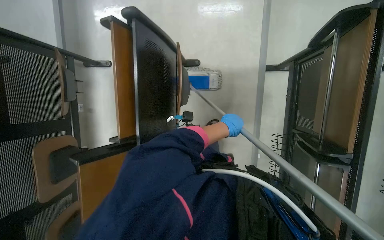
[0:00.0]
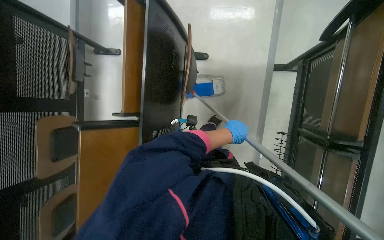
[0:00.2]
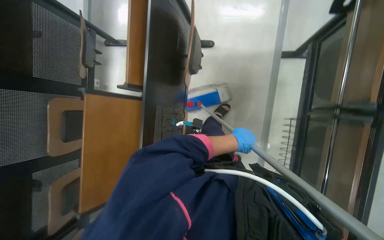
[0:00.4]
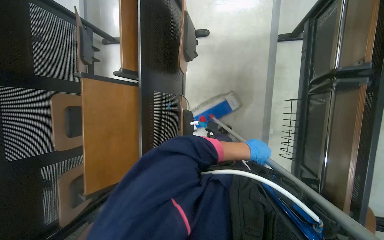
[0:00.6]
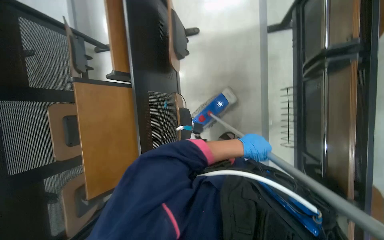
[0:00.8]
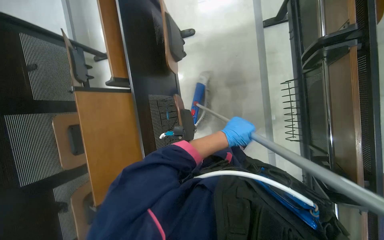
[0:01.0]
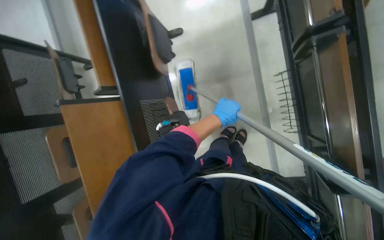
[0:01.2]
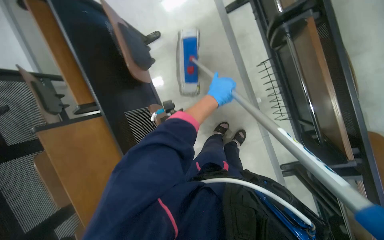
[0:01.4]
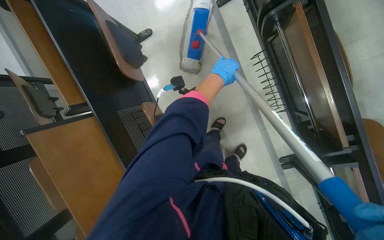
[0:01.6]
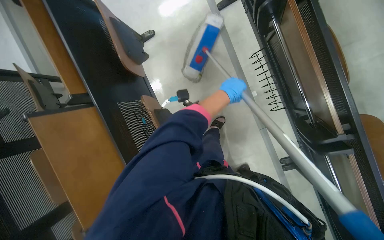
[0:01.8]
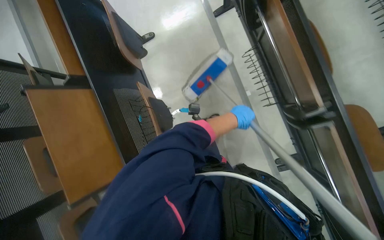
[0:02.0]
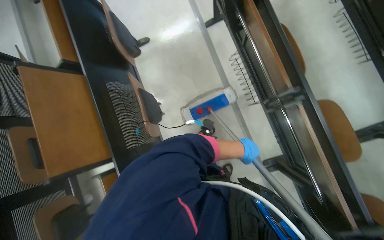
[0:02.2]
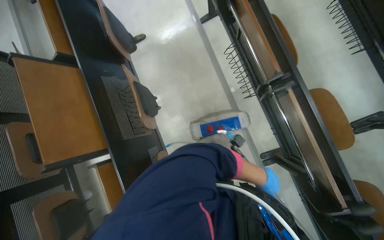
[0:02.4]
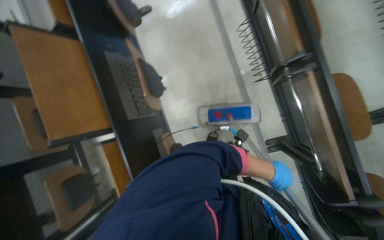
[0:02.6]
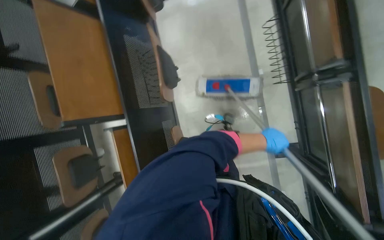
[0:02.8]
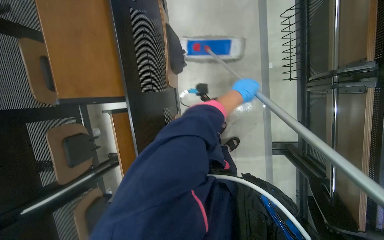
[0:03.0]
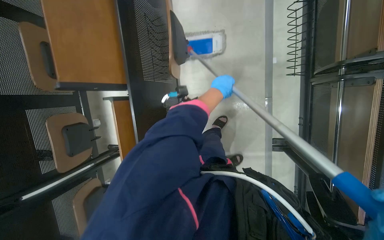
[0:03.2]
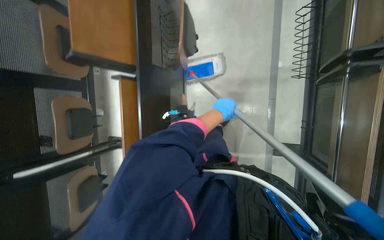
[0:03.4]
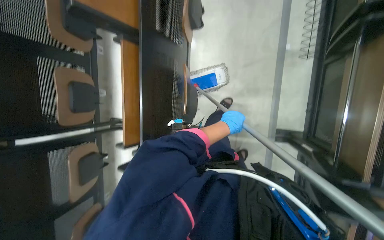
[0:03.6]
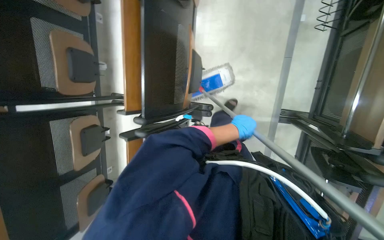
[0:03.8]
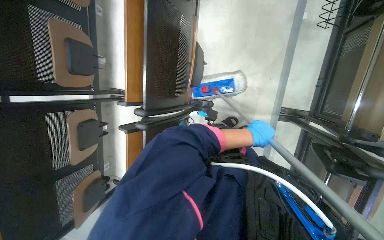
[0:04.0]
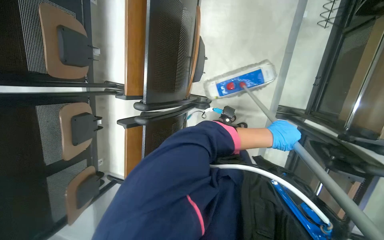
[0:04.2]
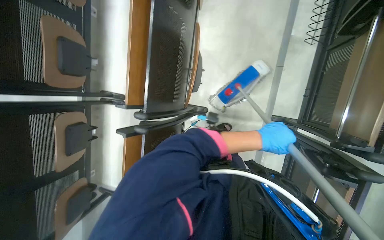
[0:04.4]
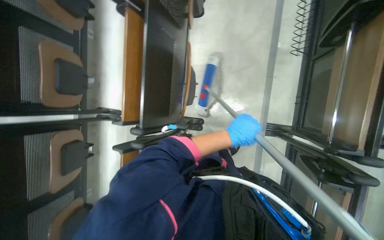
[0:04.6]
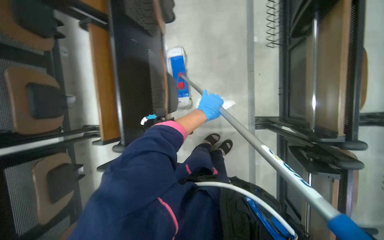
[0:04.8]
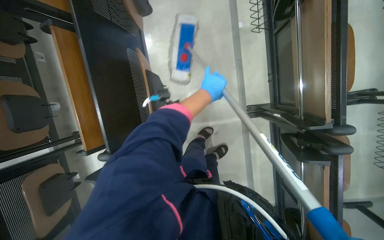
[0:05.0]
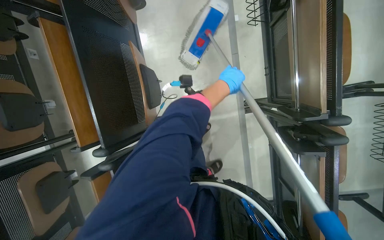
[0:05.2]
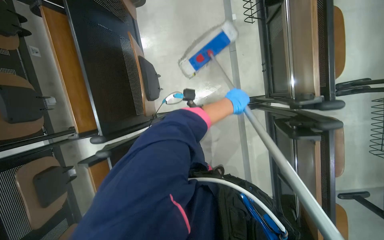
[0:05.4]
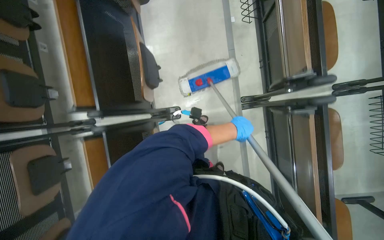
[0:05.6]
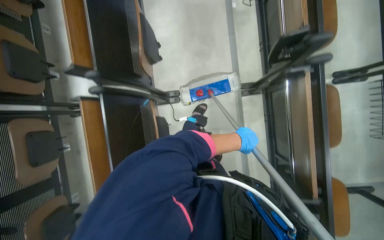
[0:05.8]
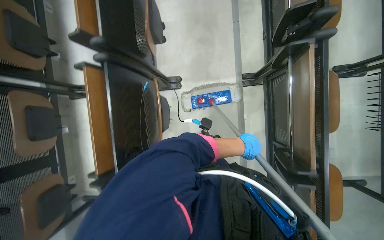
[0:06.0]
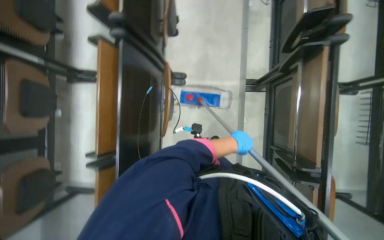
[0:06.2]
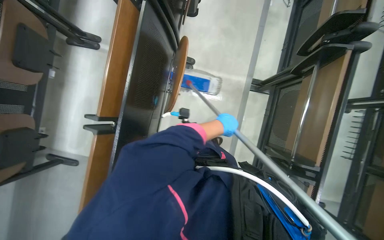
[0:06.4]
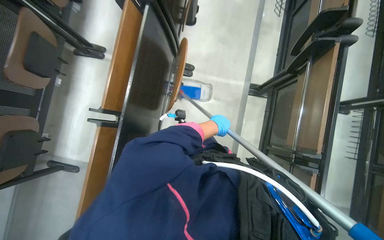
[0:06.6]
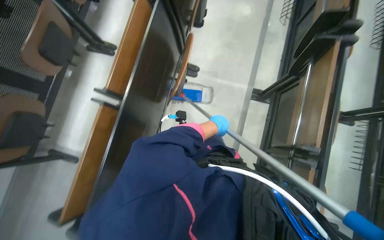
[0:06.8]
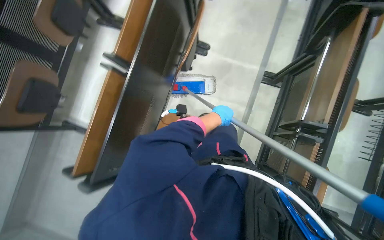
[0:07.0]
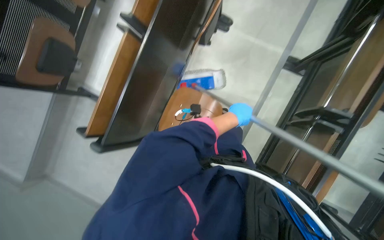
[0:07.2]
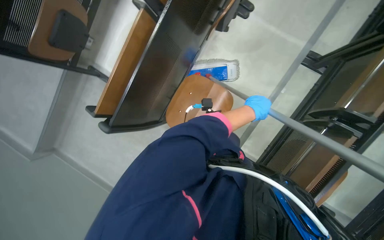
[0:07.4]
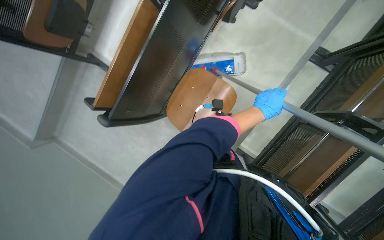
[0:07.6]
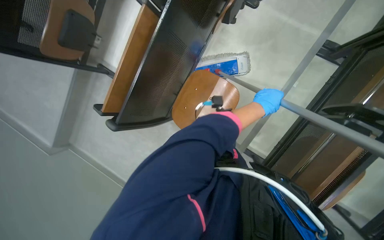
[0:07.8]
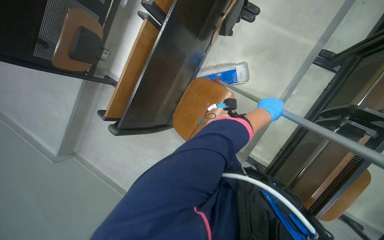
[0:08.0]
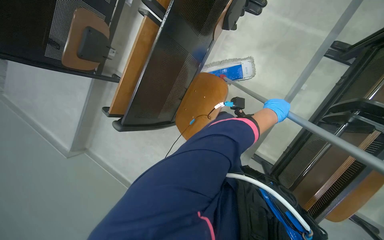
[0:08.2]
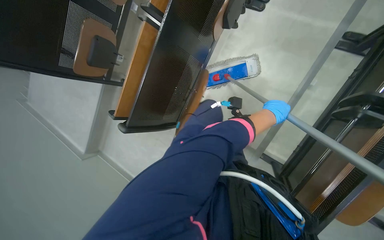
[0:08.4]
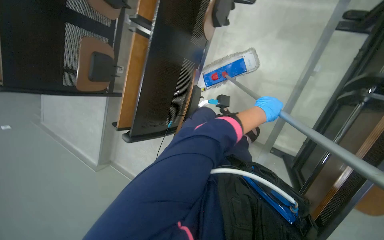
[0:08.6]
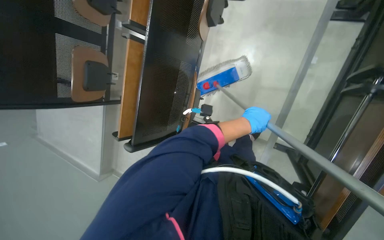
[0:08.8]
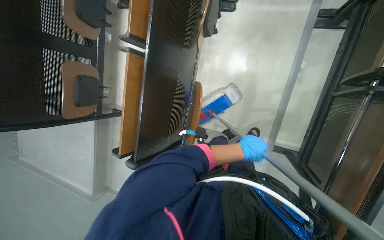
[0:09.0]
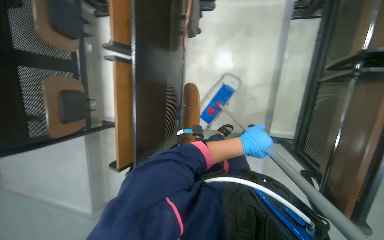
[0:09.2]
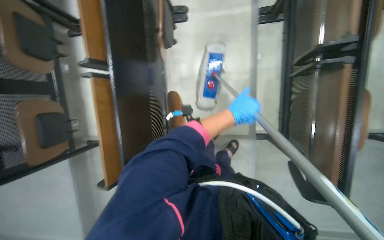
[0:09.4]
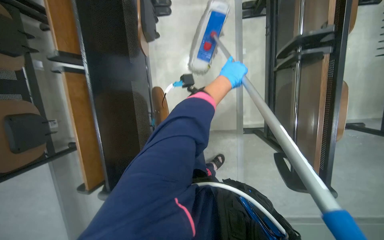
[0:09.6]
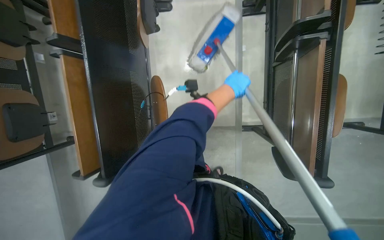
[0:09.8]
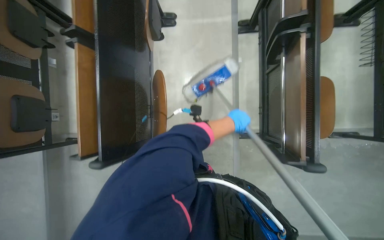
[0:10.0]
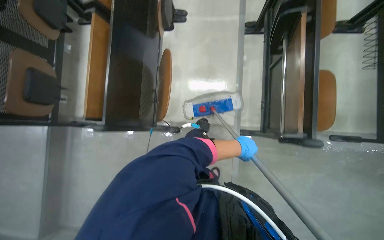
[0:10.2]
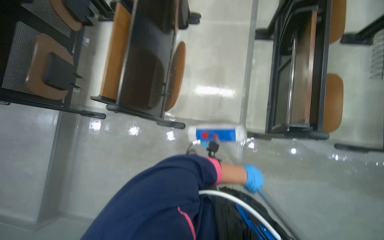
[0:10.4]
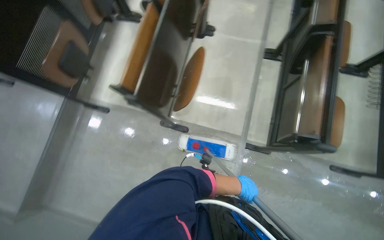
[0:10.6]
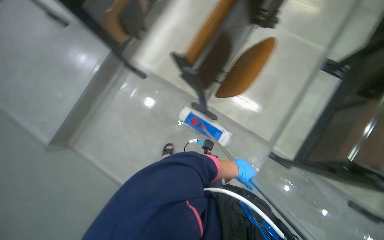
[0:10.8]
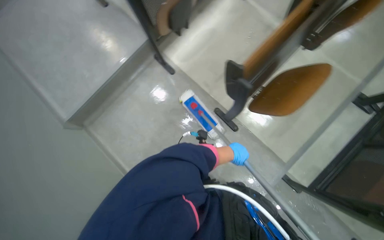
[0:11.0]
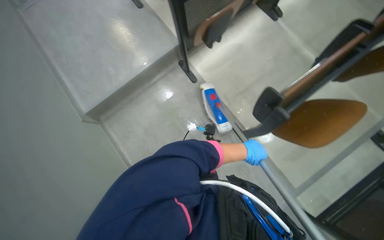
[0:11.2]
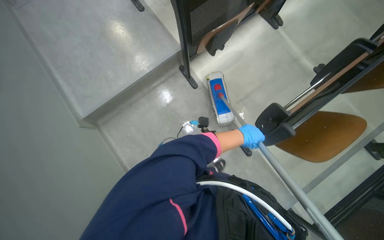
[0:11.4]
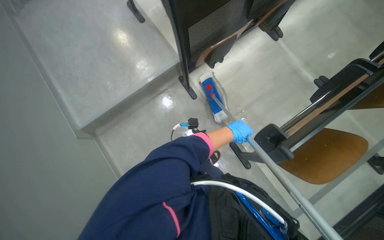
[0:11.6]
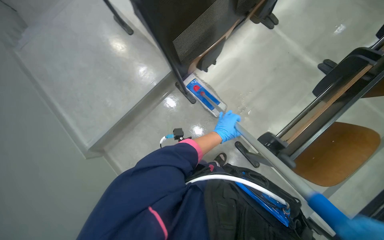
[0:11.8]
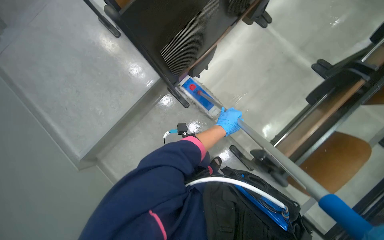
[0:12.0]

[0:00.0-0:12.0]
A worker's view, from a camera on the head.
Job: mopping floor.
The whole recording: Mopping auditorium floor. The worker mops the floor in the auditorium.
0:00.0 to 0:01.6: The camera is carried some 40 cm.
0:01.6 to 0:03.0: The left hand reaches roughly 60 cm down the picture, then returns.
0:03.0 to 0:04.4: The head travels approximately 40 cm.
0:04.4 to 0:06.0: The camera travels some 50 cm.
0:06.0 to 0:07.6: The head travels approximately 50 cm. The scene turns roughly 35 degrees clockwise in the picture.
0:07.6 to 0:09.0: The left hand moves down the picture, some 10 cm.
0:09.0 to 0:10.4: The camera travels about 50 cm. The wearer looks approximately 15 degrees further upward.
0:10.4 to 0:12.0: The camera is carried roughly 80 cm. The scene rotates clockwise by about 40 degrees.

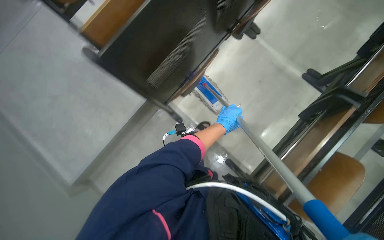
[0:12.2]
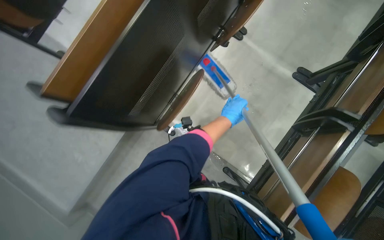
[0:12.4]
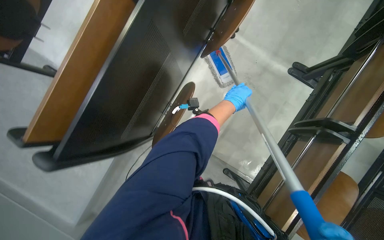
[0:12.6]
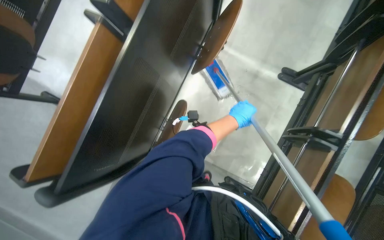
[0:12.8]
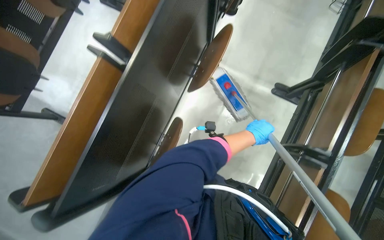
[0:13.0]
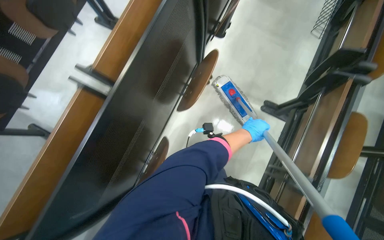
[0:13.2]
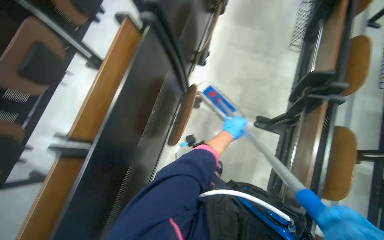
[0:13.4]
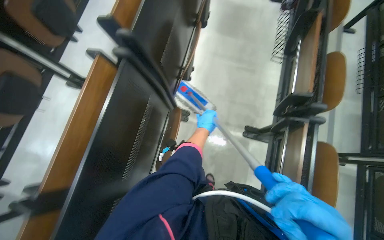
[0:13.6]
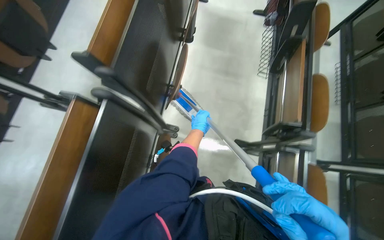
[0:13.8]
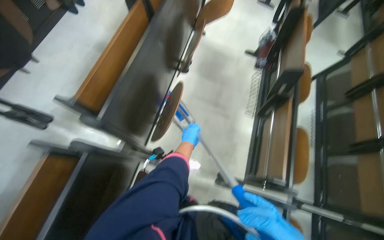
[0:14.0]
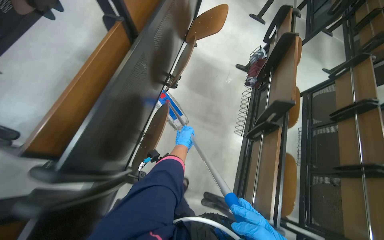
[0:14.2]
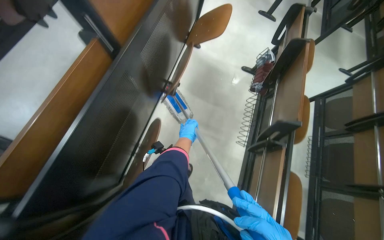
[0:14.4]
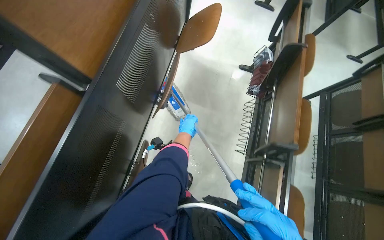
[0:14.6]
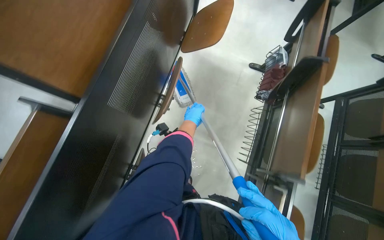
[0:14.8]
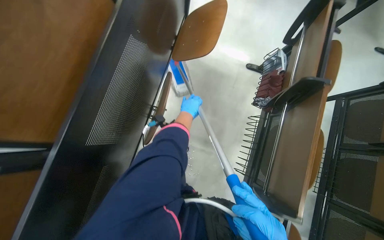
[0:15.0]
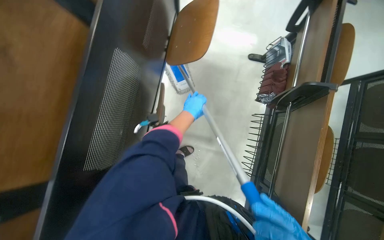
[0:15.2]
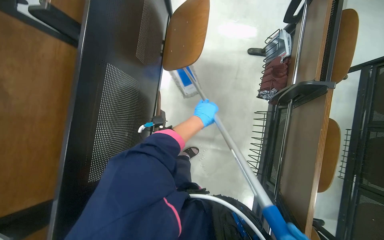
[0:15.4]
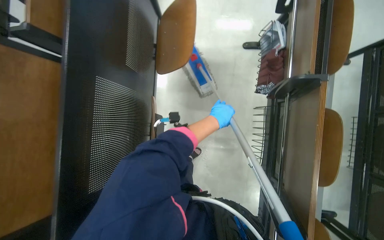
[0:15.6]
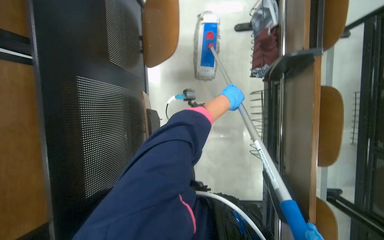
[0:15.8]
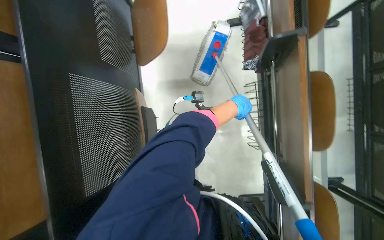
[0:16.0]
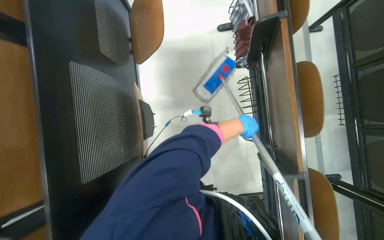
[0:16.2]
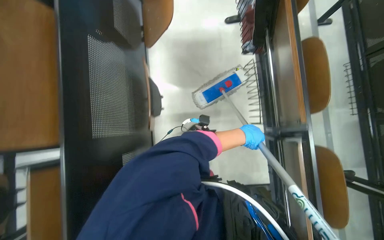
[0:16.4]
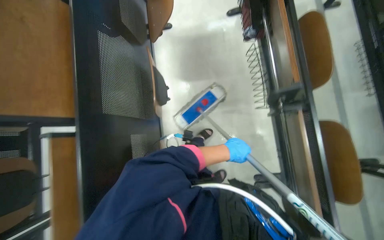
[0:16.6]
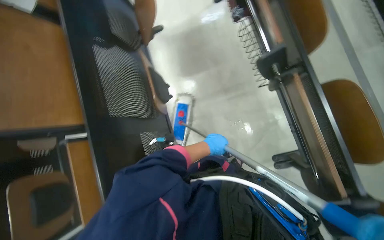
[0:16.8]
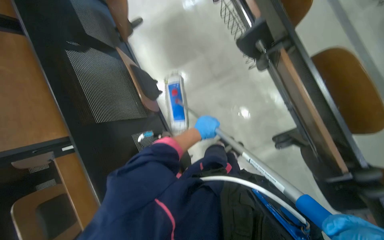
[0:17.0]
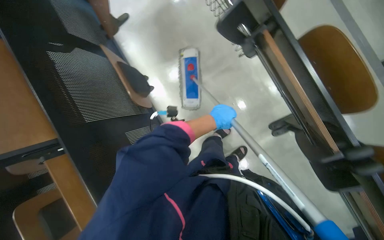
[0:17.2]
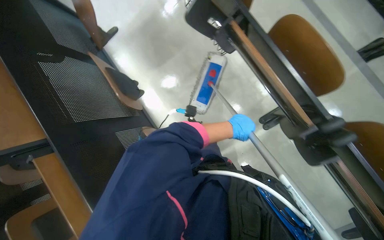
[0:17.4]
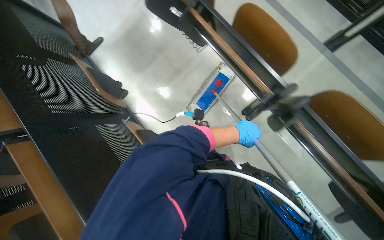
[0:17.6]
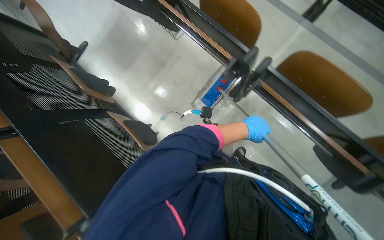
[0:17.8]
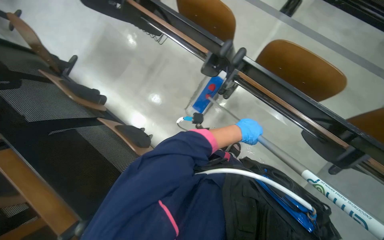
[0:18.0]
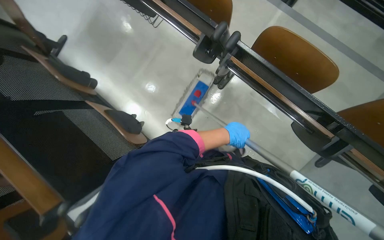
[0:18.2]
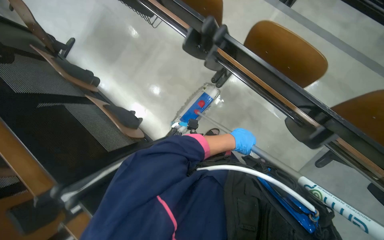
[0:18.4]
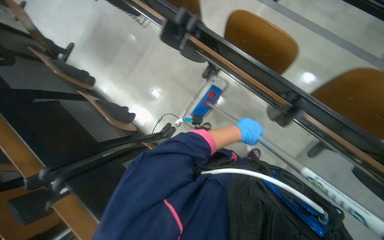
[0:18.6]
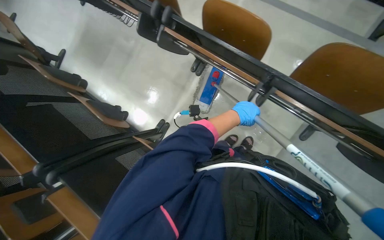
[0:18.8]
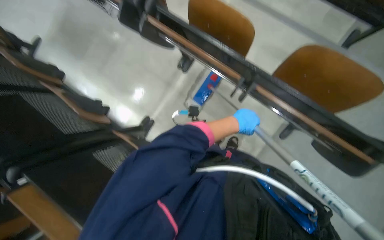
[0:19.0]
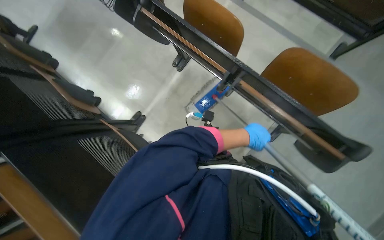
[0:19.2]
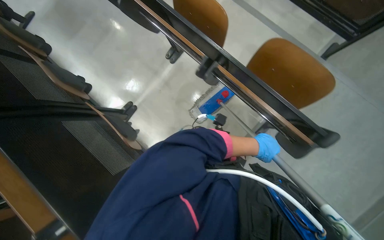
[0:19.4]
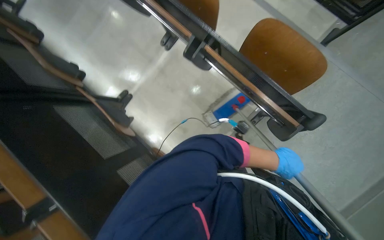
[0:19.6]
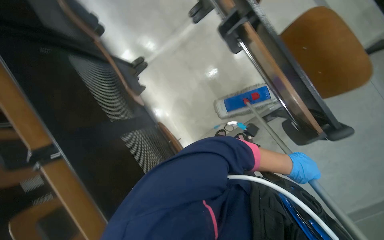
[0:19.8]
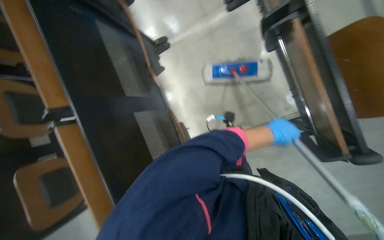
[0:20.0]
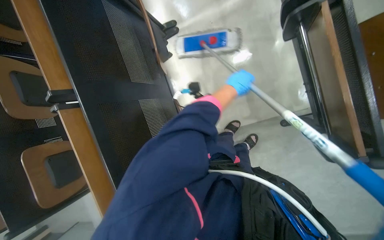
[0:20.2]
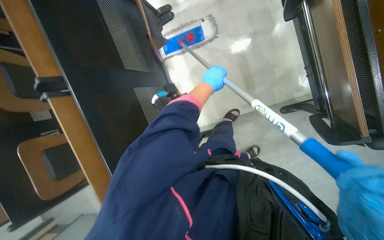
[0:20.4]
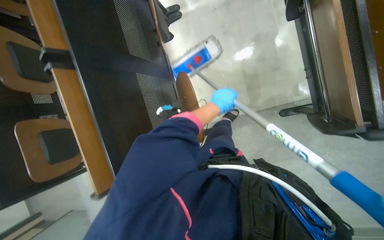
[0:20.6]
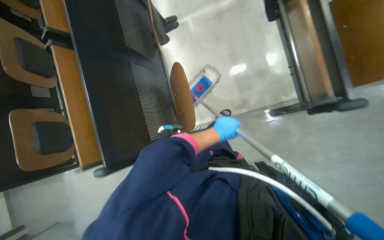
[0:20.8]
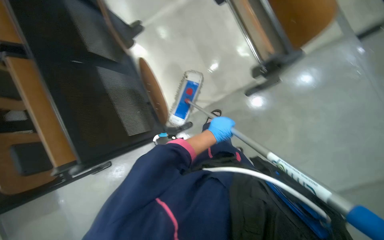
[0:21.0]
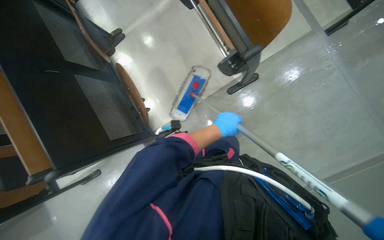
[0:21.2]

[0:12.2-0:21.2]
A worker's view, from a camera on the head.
Job: mopping floor.
The whole recording: Mopping auditorium floor. The worker mops the floor in the auditorium.
0:12.2 to 0:13.8: The head travels about 90 cm. The scene rotates counterclockwise by approximately 30 degrees.
0:13.8 to 0:15.2: The camera travels some 1 m.
0:15.2 to 0:16.6: The left hand travels down the picture and to the right by some 50 cm.
0:16.6 to 0:18.2: The head travels some 70 cm. Everything in view rotates roughly 45 degrees counterclockwise.
0:18.2 to 0:19.8: The camera is carried some 60 cm.
0:19.8 to 0:21.2: The left hand shifts some 25 cm farther from the camera and to the left.
